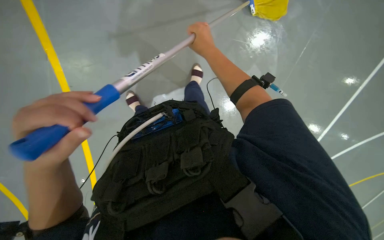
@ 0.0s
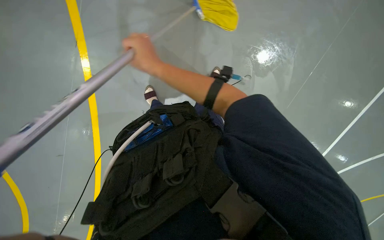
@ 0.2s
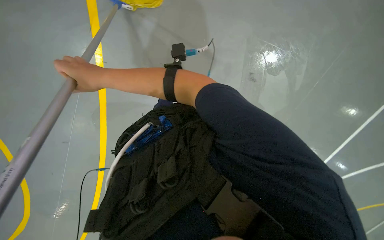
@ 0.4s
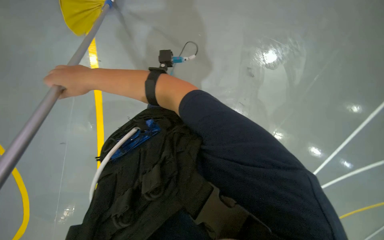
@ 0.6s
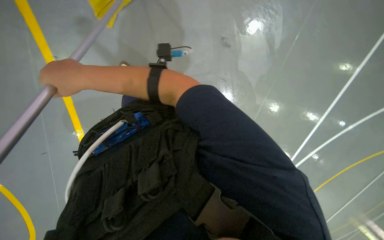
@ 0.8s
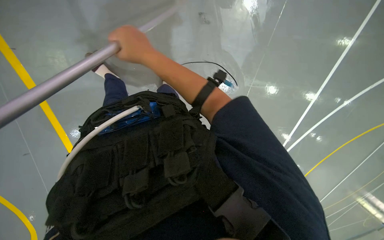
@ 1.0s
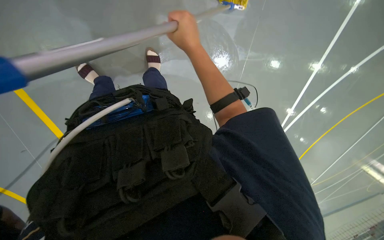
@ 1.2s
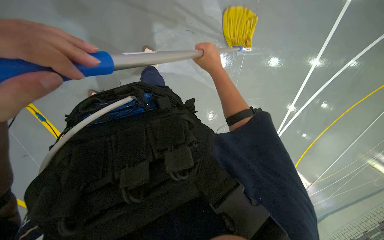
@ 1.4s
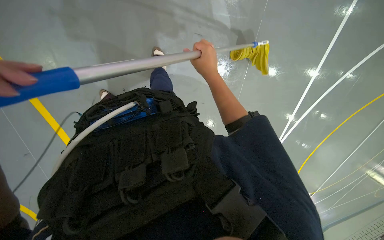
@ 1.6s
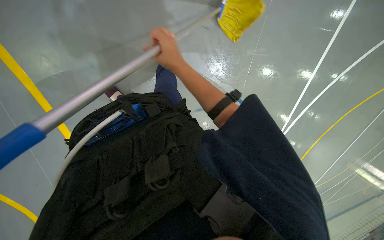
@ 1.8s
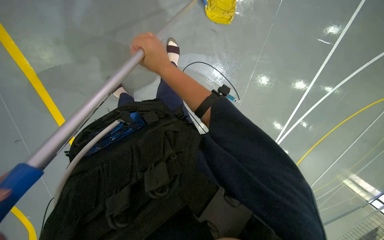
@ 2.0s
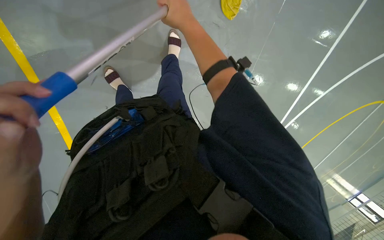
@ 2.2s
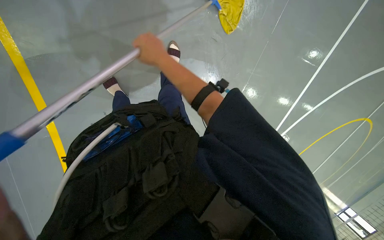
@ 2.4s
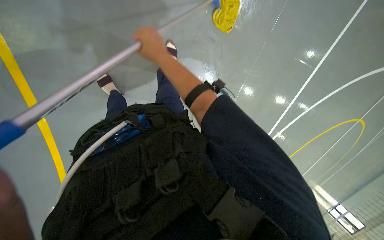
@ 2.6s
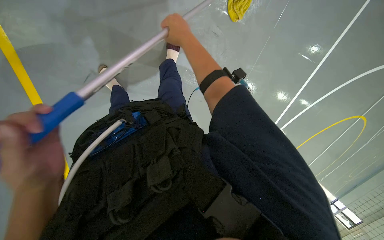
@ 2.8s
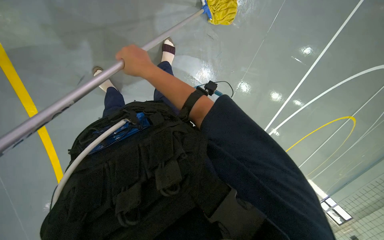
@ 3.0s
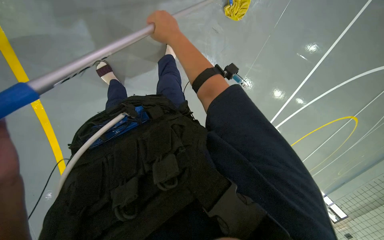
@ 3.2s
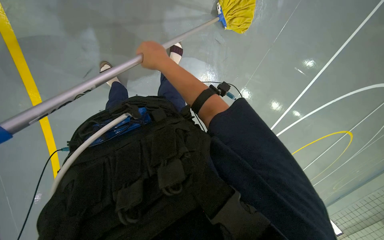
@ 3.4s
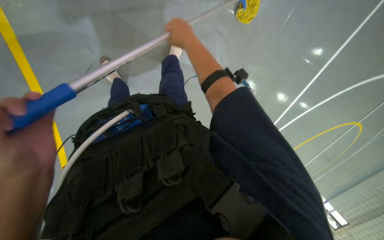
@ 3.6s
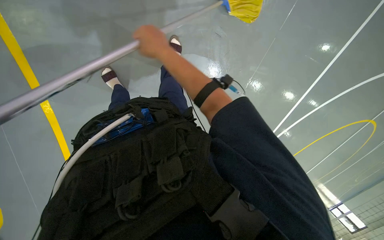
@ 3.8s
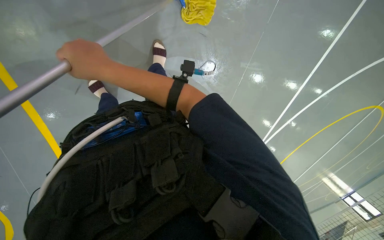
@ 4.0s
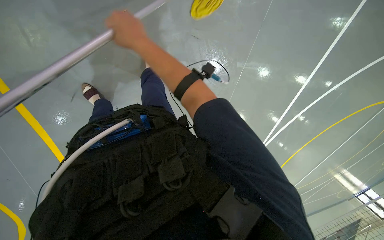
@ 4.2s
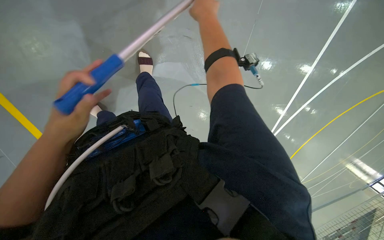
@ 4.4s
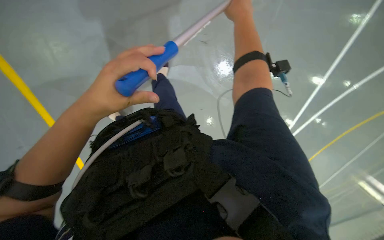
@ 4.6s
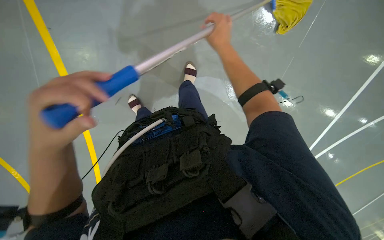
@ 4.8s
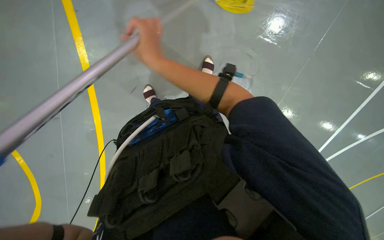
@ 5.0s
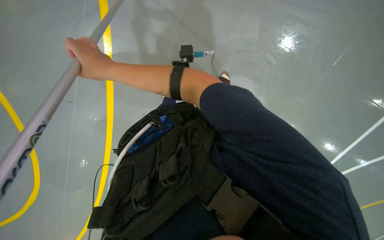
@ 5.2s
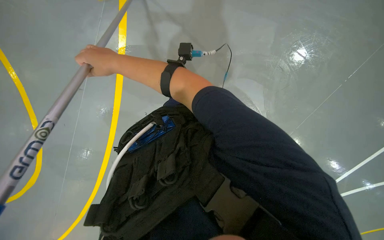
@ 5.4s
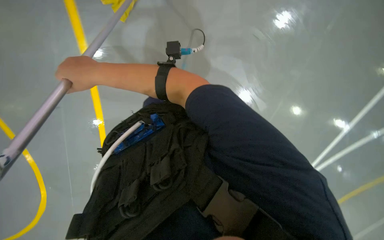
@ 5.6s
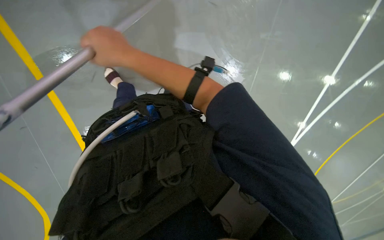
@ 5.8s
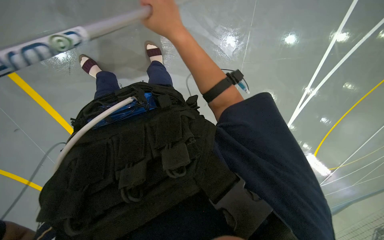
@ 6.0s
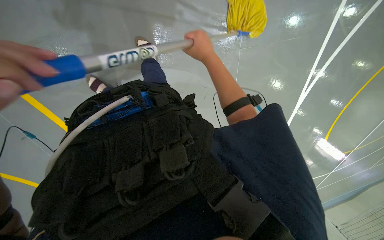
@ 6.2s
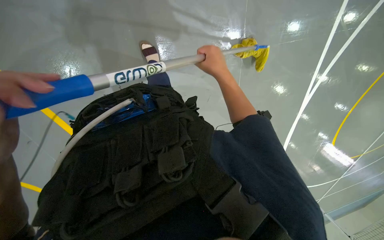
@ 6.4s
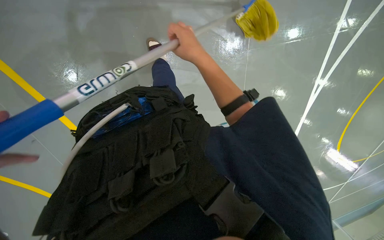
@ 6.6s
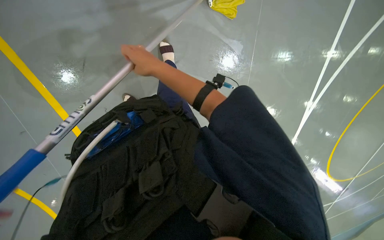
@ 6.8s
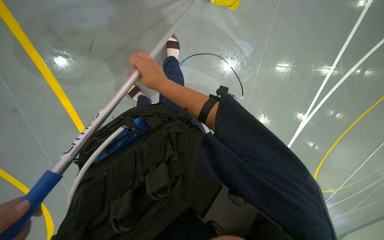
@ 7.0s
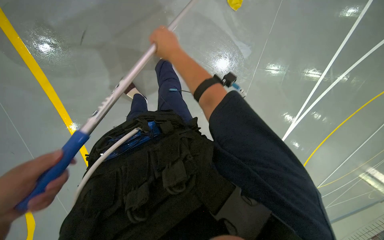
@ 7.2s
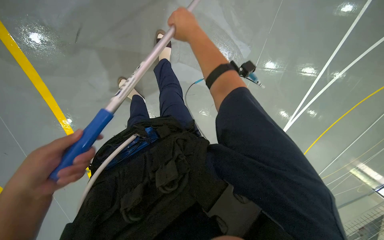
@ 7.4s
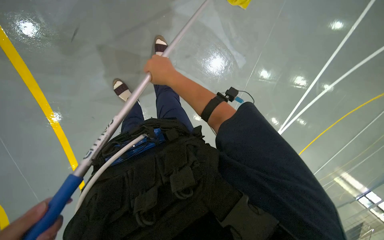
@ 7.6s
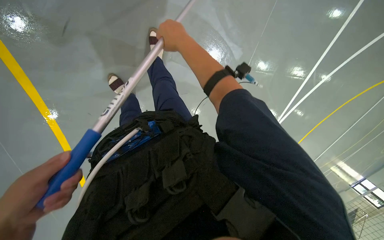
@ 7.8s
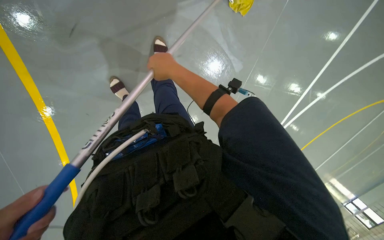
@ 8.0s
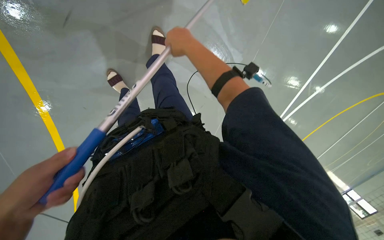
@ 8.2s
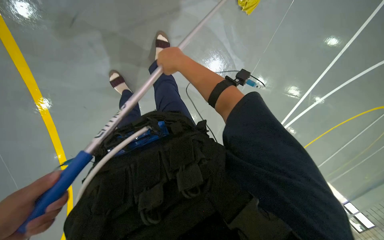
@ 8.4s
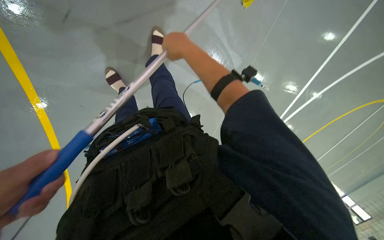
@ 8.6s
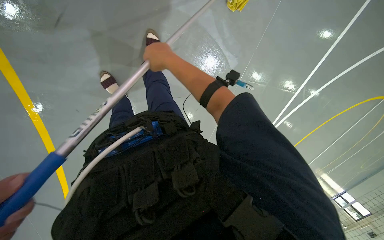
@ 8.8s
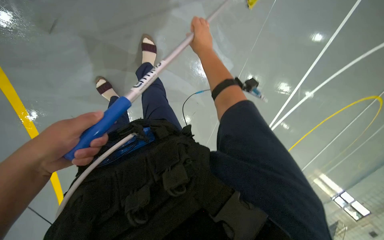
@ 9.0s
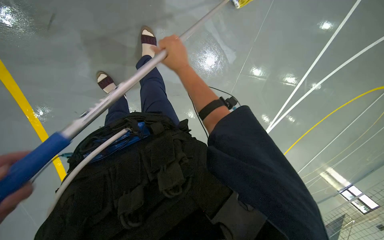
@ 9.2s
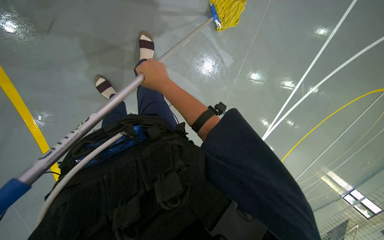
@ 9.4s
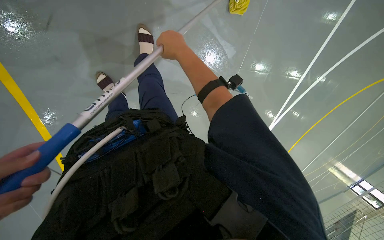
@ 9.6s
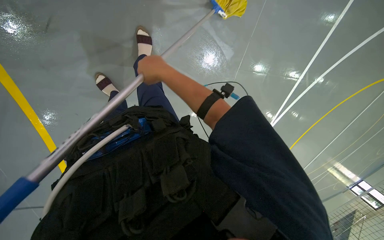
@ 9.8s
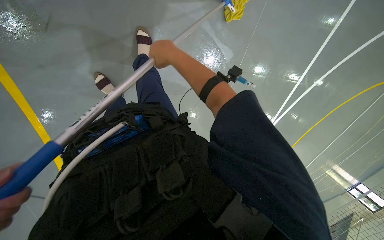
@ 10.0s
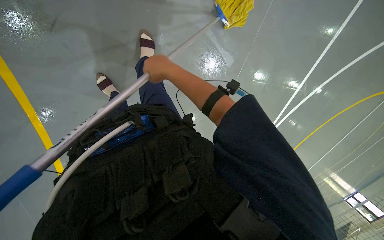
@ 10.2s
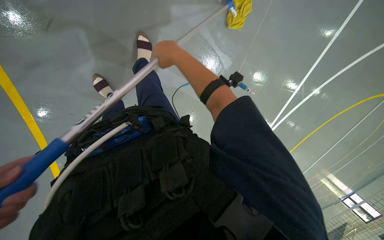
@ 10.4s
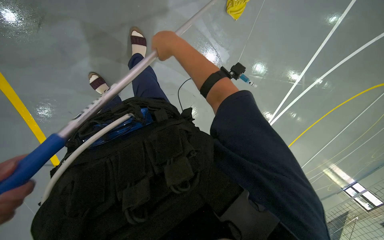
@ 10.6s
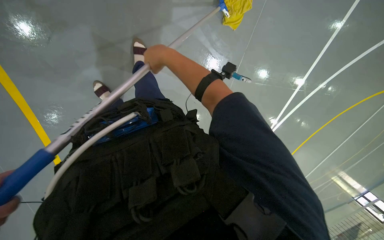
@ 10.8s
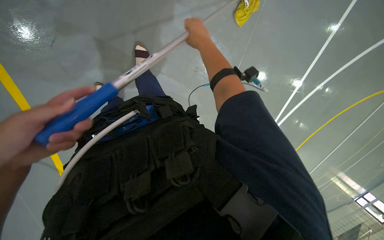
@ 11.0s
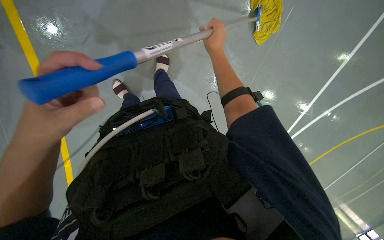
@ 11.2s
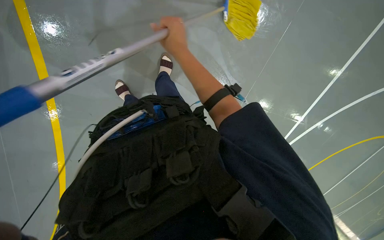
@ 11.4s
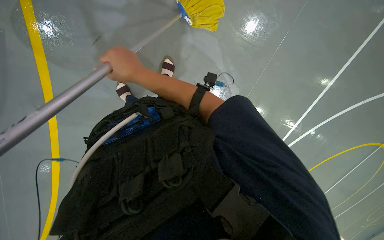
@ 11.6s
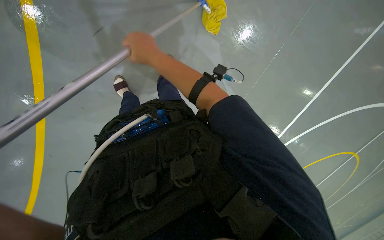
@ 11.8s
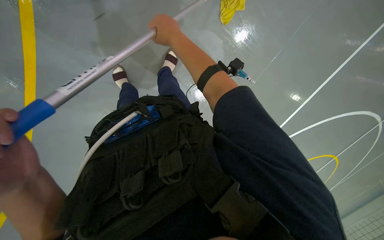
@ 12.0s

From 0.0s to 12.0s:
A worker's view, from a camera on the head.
Job: mopping floor.
The whole recording: Mopping floor. The worker mops the floor with a yellow mop, periodically rinsing and wringing it in a bucket.
From 0.0s to 1.6s: The right hand travels down the picture by approximately 10 cm, and reaches approximately 20 cm to the left, then returns.
From 1.6s to 3.0s: The right hand goes left and right, approximately 15 cm each way, reversing 2 times.
From 3.0s to 4.4s: The right hand moves left and right over roughly 20 cm, changing direction 2 times.
From 6.0s to 7.6s: The view tilts some 15 degrees upward. The right hand goes left and right, some 20 cm each way, reversing 2 times.
From 7.6s to 9.0s: The right hand is displaced to the right and up the picture by approximately 15 cm.
From 10.4s to 12.0s: The right hand goes left and right, roughly 20 cm each way, reversing 2 times.

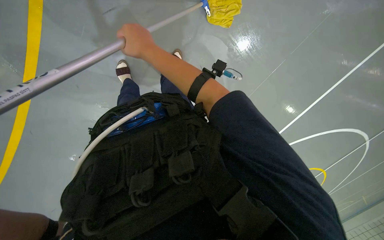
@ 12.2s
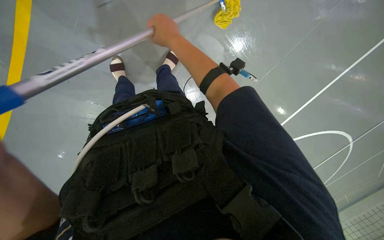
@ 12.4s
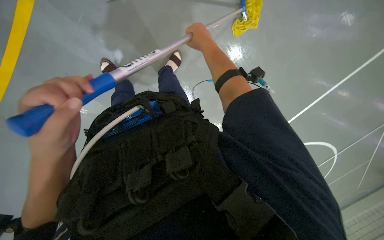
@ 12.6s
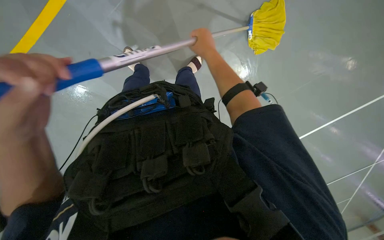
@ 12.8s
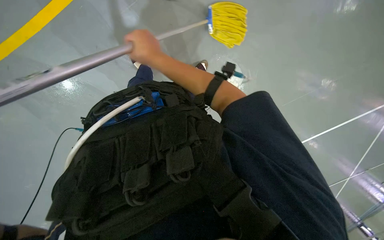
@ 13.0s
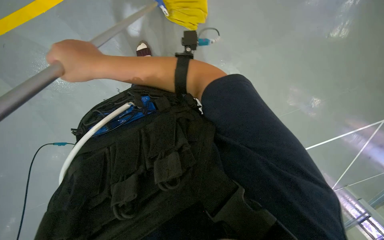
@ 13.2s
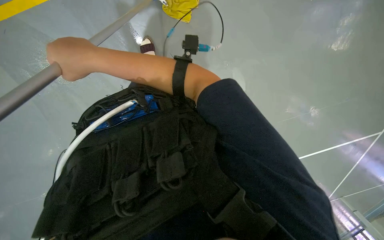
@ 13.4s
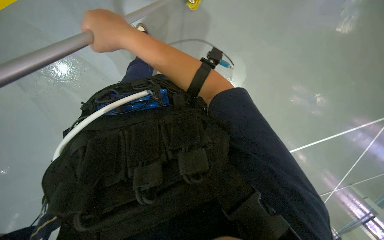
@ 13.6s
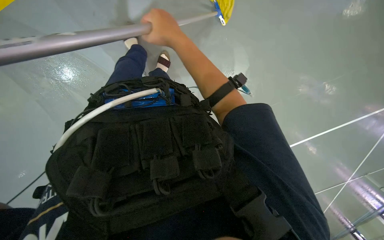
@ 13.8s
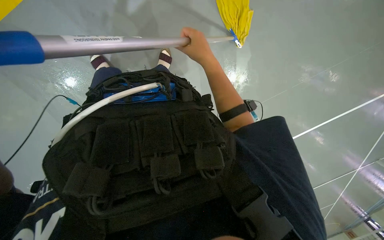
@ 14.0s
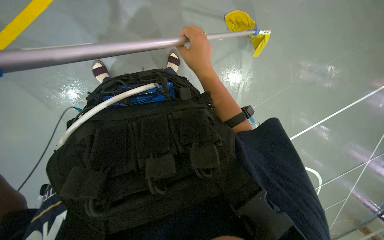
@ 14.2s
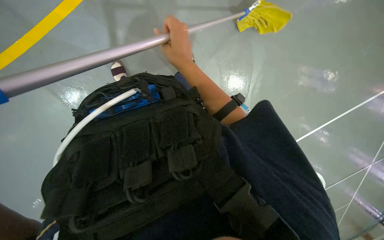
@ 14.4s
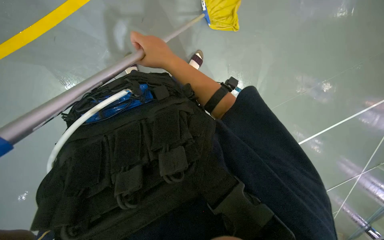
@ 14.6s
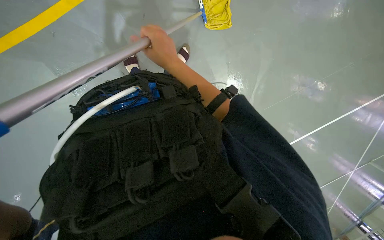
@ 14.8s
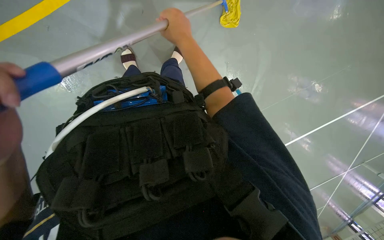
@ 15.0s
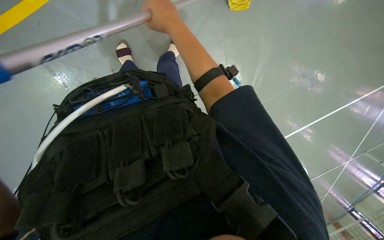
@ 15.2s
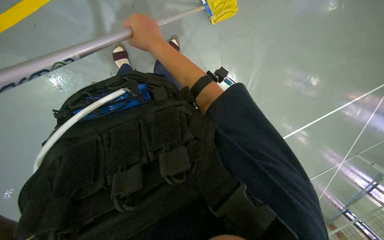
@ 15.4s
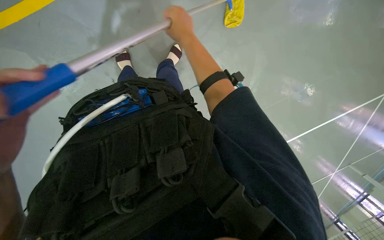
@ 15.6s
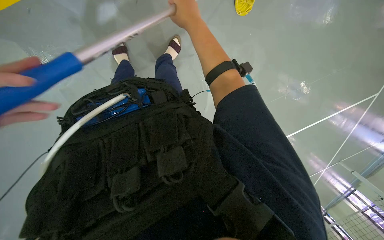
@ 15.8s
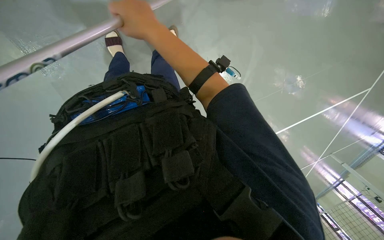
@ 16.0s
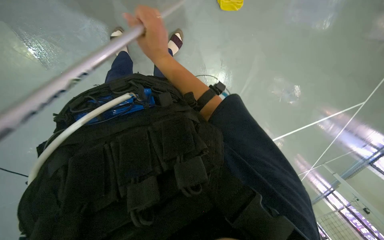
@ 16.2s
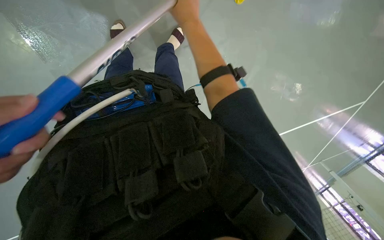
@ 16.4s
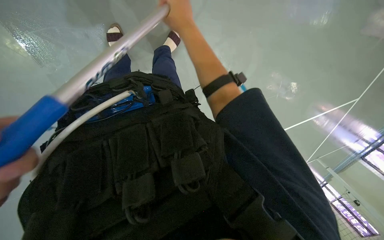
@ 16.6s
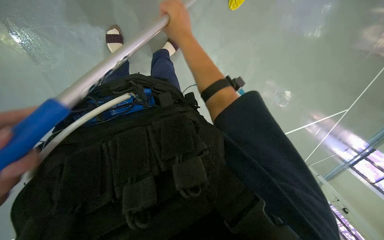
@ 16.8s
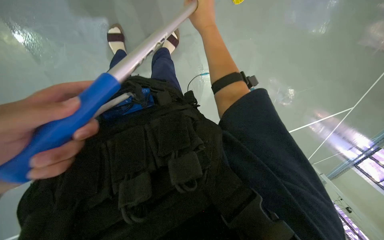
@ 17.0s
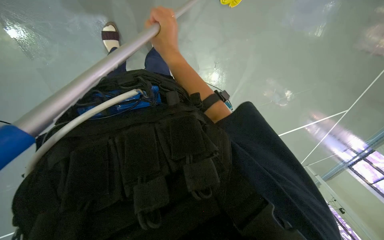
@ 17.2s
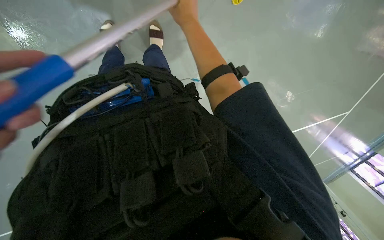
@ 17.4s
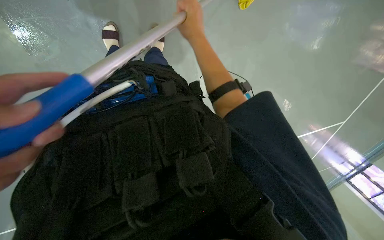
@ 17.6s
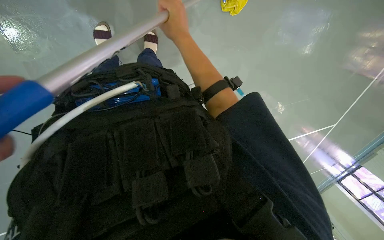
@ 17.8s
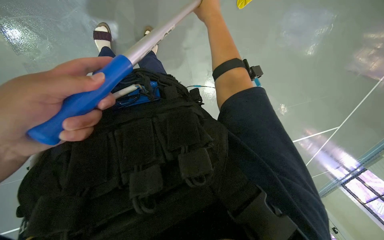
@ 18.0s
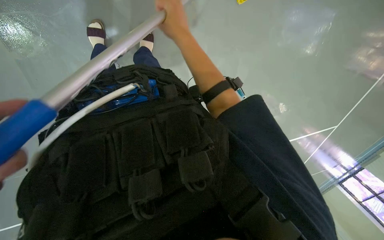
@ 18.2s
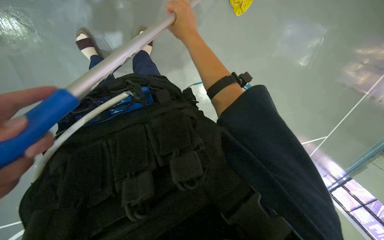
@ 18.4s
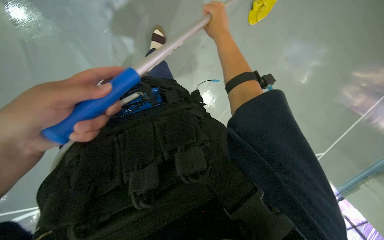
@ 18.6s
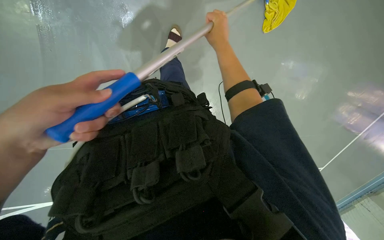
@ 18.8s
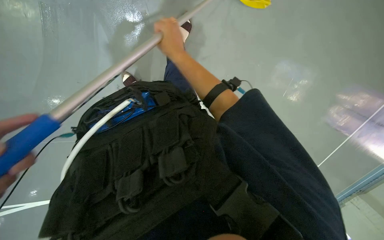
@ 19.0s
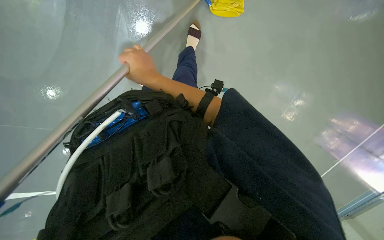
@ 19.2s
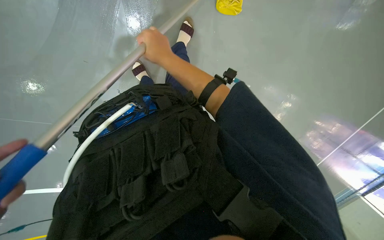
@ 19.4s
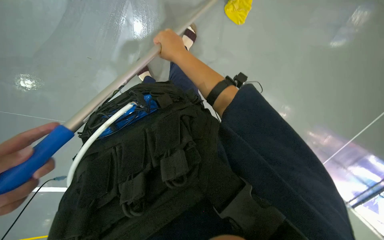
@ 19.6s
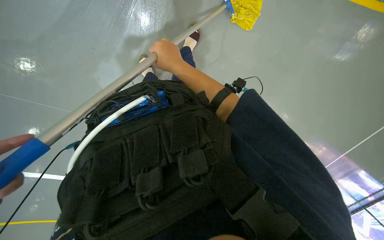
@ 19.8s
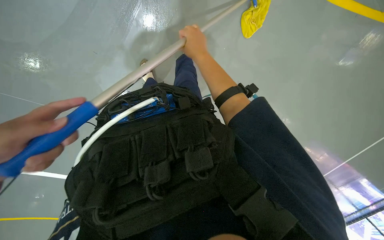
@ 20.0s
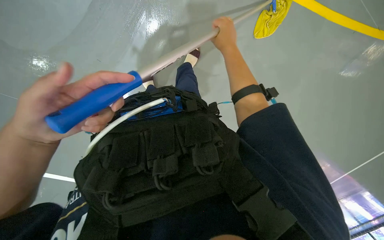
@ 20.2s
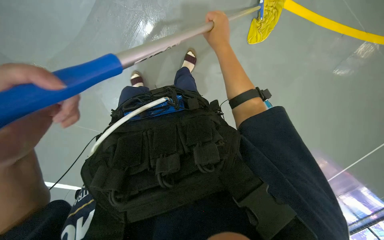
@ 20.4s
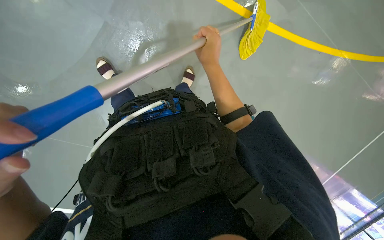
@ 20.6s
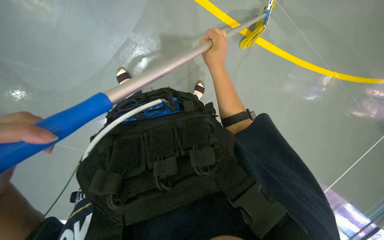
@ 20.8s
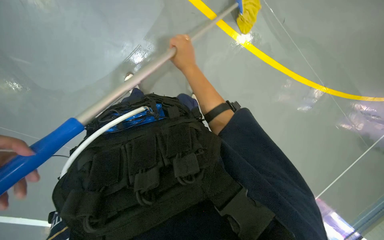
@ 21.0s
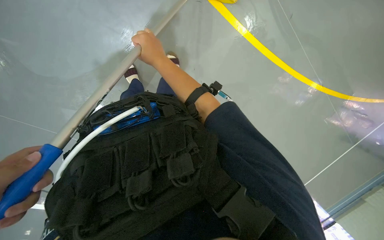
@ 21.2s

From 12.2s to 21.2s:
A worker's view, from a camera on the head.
Job: mopping floor.
The whole recording: Mopping floor. The worker mops the floor with a yellow mop, periodically rinsing and wringing it in a bucket.
From 12.2s to 13.8s: The right hand moves left and right over some 25 cm, changing direction 2 times.
From 18.2s to 19.8s: The right hand goes to the right and returns, approximately 5 cm each way.
From 19.8s to 21.2s: The right hand travels to the right and back again, some 10 cm each way.
